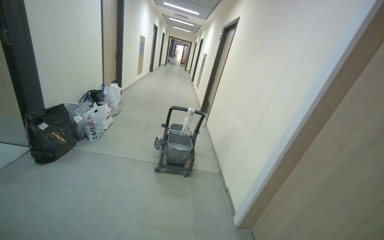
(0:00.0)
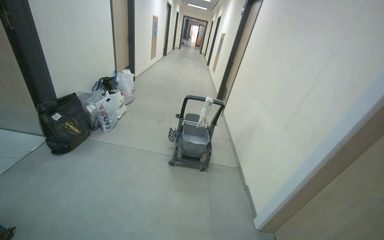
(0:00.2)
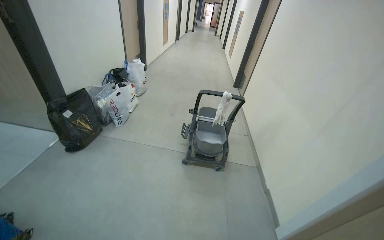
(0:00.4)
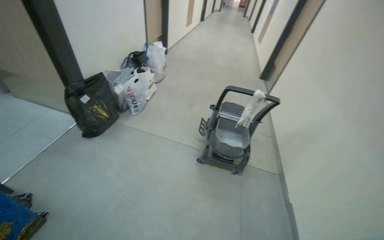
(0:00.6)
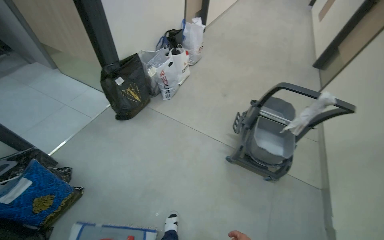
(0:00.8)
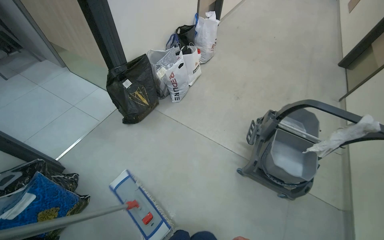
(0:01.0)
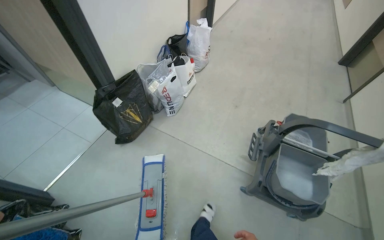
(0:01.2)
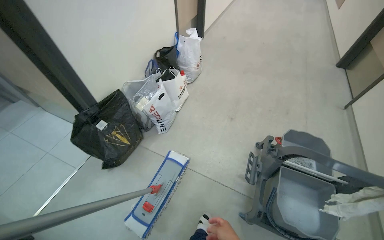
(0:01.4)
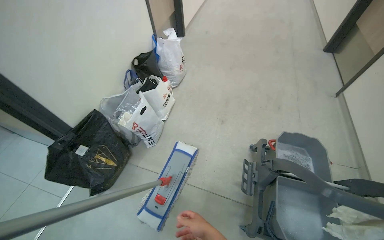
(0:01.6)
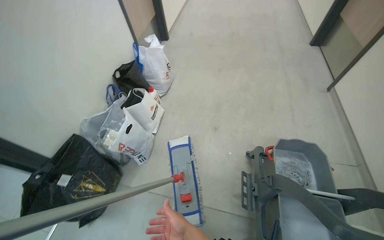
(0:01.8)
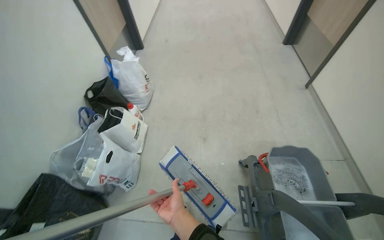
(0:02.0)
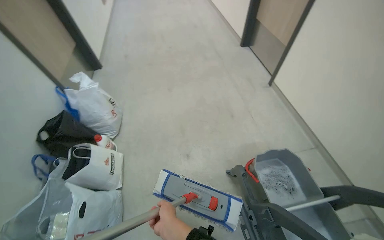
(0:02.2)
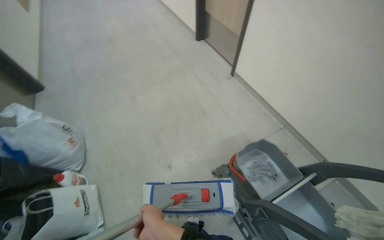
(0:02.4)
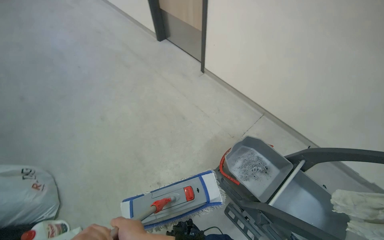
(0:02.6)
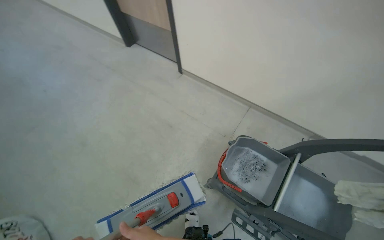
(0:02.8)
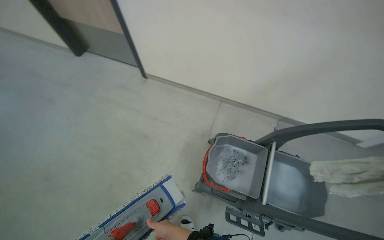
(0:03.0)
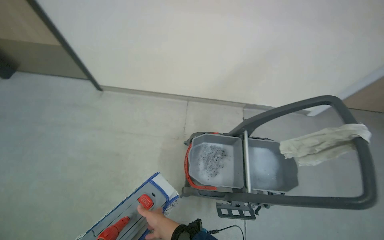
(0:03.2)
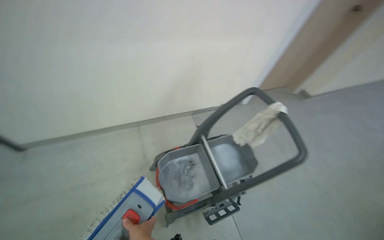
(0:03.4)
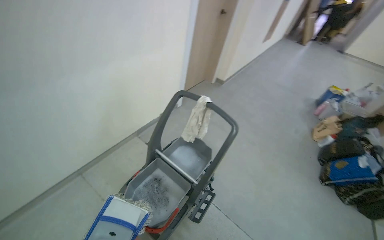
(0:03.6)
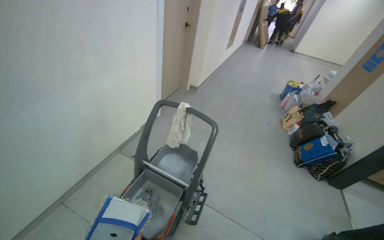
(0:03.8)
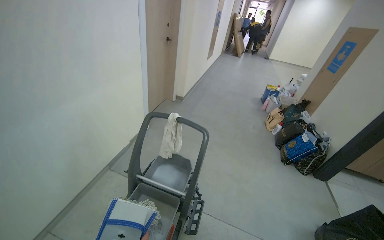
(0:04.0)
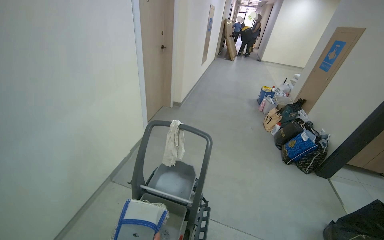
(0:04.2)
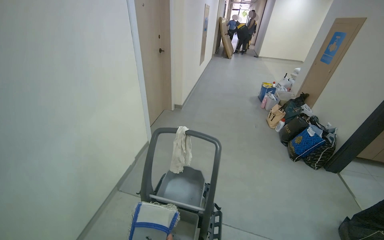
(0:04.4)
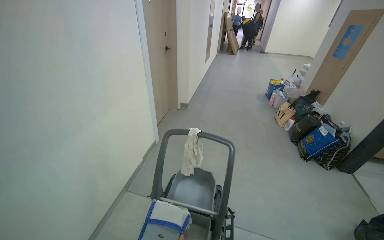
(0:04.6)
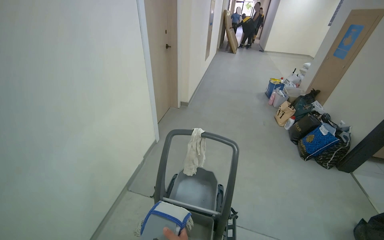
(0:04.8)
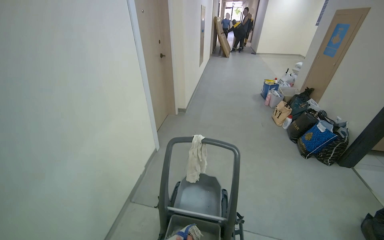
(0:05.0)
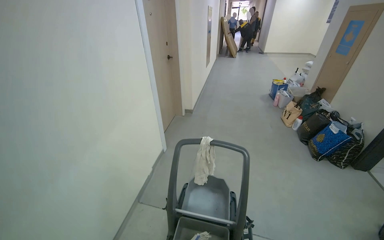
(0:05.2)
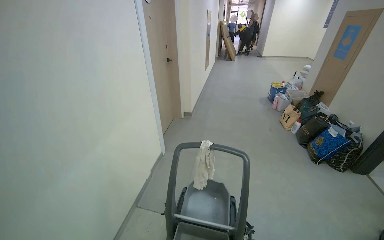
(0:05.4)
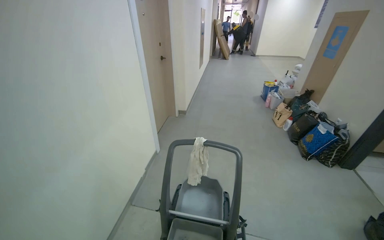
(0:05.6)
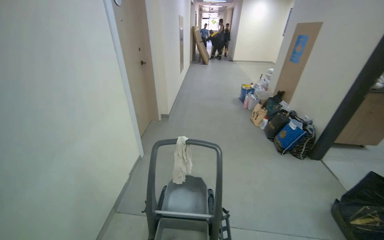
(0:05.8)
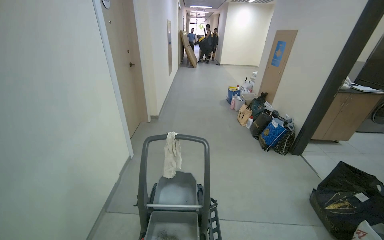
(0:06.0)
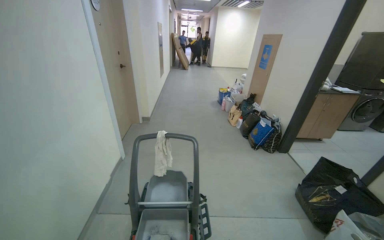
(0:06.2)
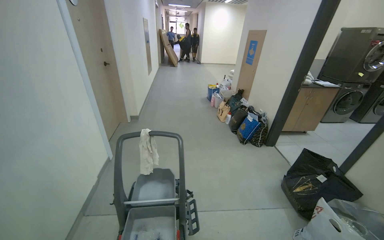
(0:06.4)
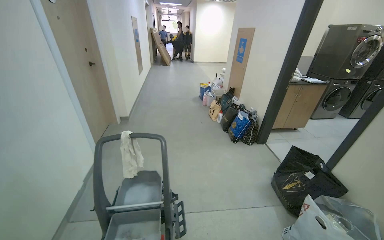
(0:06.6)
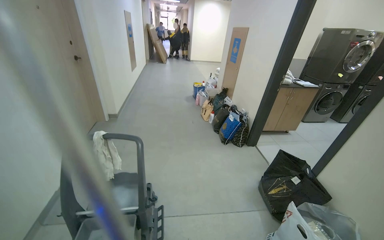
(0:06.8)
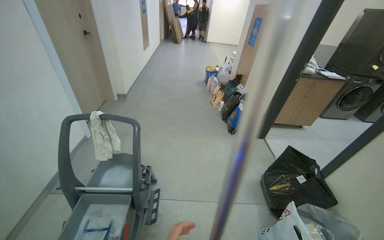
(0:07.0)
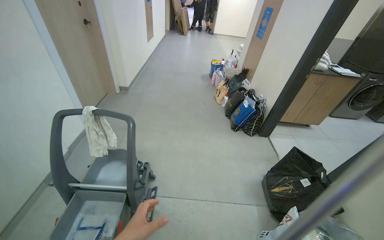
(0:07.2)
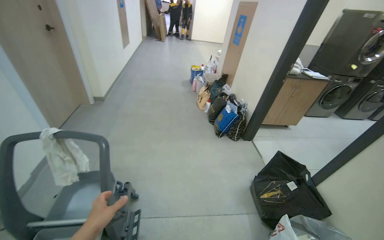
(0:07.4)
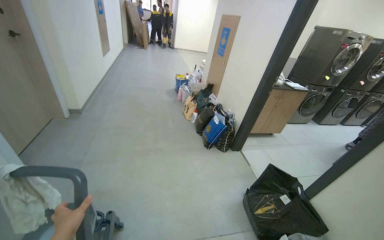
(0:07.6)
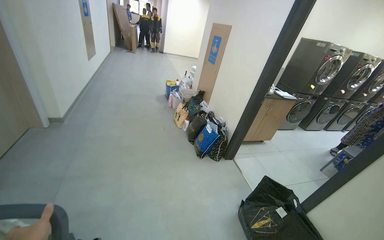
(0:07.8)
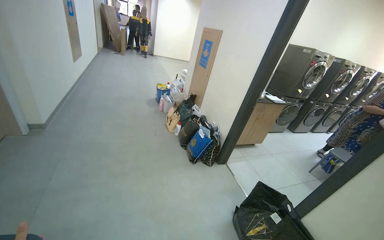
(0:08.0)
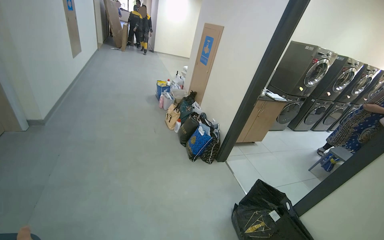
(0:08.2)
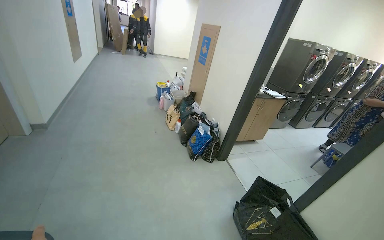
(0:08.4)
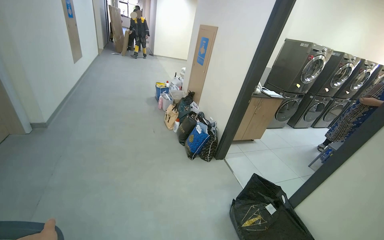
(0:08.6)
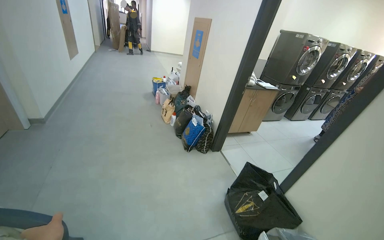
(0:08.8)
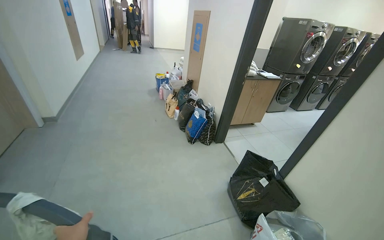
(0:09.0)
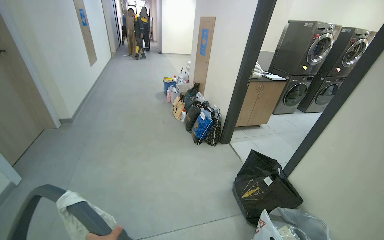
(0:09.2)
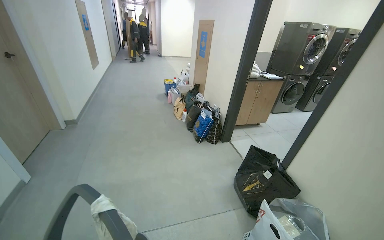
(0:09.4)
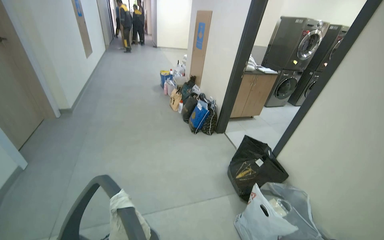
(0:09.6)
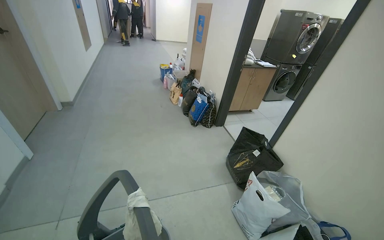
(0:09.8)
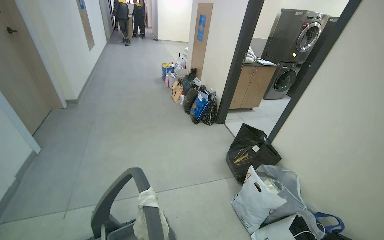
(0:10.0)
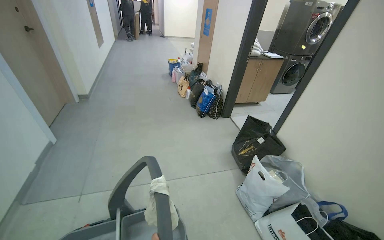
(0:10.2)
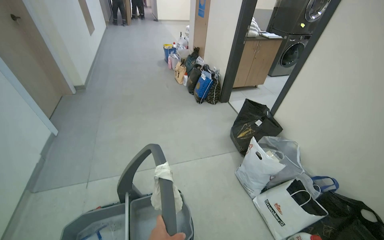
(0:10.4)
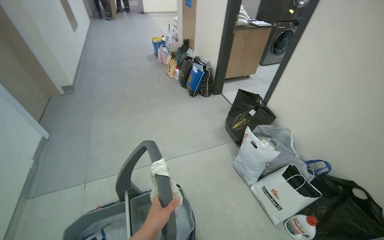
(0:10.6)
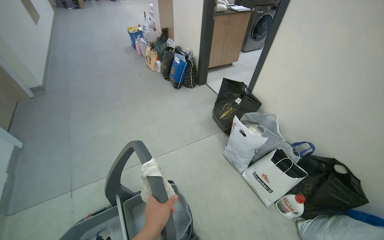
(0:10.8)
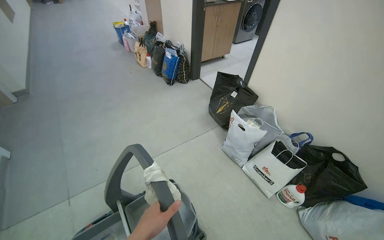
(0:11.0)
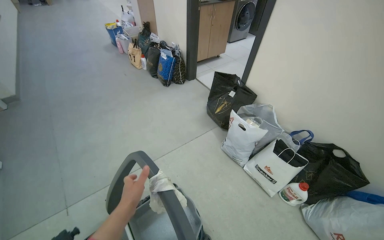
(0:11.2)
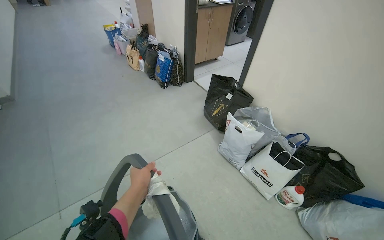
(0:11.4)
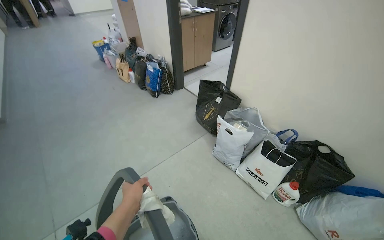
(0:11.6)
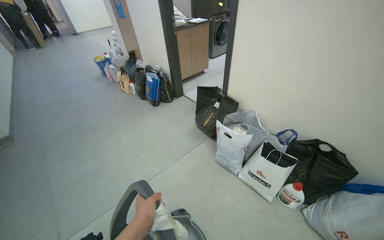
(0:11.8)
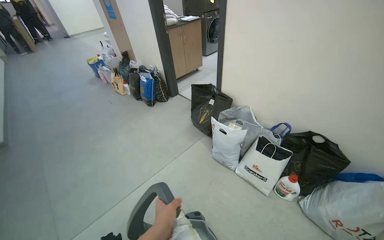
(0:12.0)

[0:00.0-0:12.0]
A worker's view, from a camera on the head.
Job: mopping floor.
The whole recording: Mopping hallway floor. The worker mops the hallway floor with a flat mop, periodically dipping and wringing it in a bucket.
0:00.0 to 0:01.6: The head travels roughly 1.5 m. The view swings some 30 degrees to the left. The view tips downward by approximately 25 degrees.
0:01.6 to 0:03.0: The camera is carried some 70 cm. The wearer looks roughly 85 degrees further to the right.
0:03.0 to 0:04.4: The wearer looks roughly 95 degrees further to the right. The view tips upward by roughly 20 degrees.
0:06.0 to 0:07.6: The wearer moves roughly 50 cm. The camera sweeps to the right, by some 15 degrees.
0:09.0 to 0:10.4: The camera is carried about 50 cm.
0:10.4 to 0:12.0: The wearer moves about 2 m. The wearer's head swings roughly 55 degrees to the right. The view tilts about 15 degrees upward.

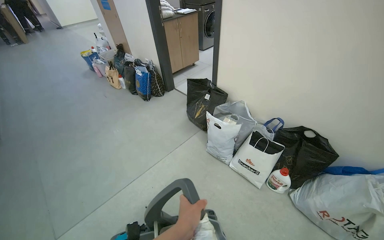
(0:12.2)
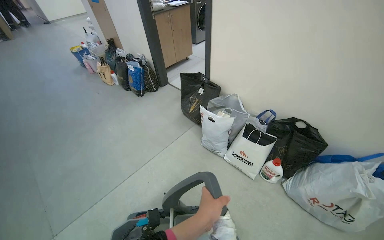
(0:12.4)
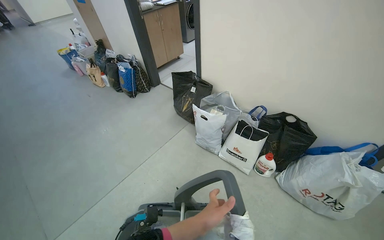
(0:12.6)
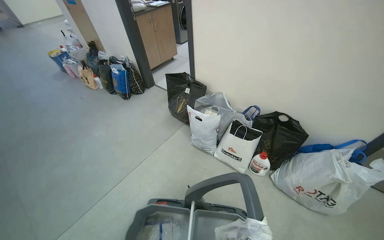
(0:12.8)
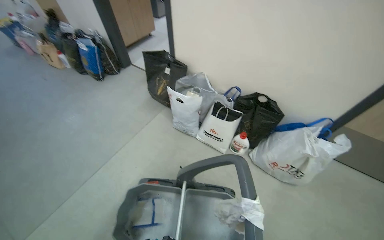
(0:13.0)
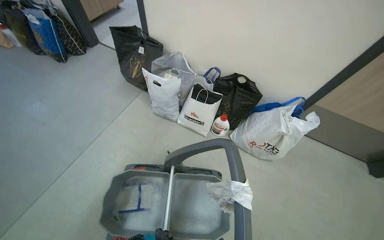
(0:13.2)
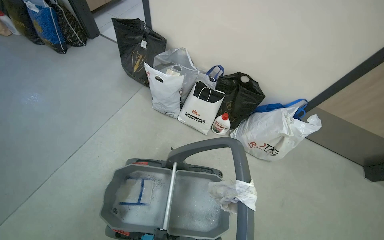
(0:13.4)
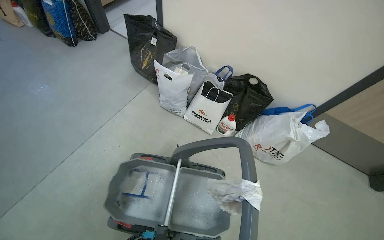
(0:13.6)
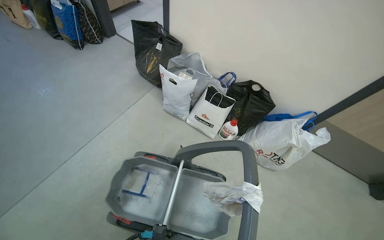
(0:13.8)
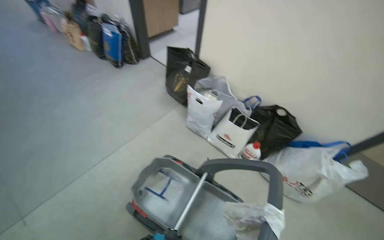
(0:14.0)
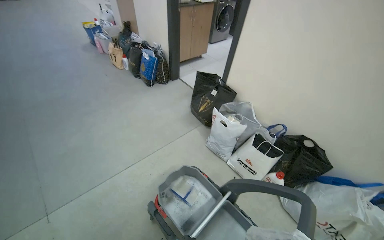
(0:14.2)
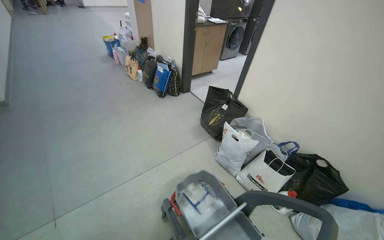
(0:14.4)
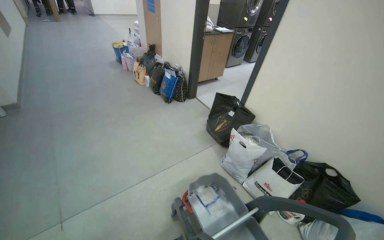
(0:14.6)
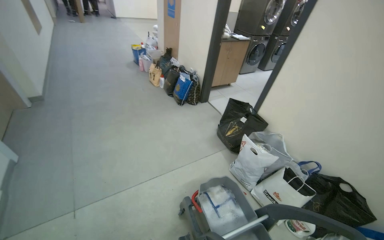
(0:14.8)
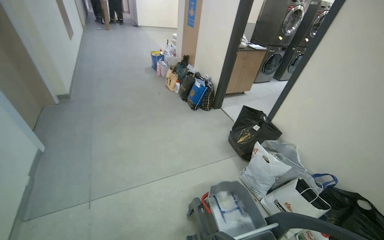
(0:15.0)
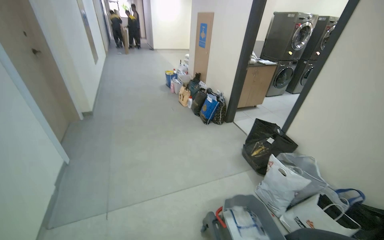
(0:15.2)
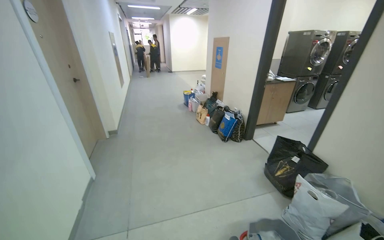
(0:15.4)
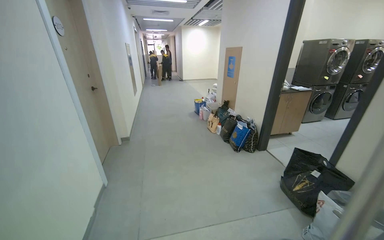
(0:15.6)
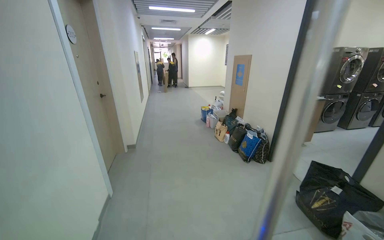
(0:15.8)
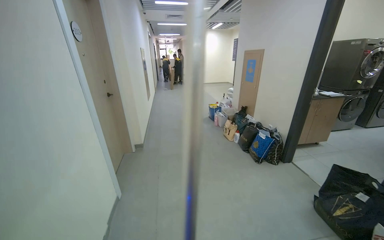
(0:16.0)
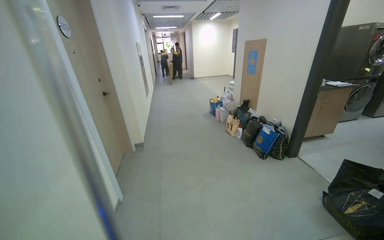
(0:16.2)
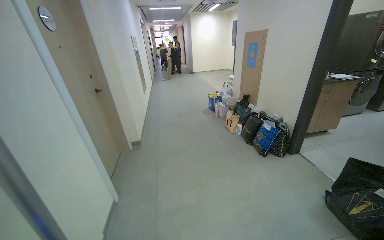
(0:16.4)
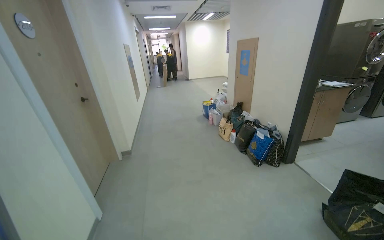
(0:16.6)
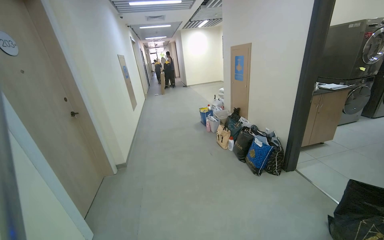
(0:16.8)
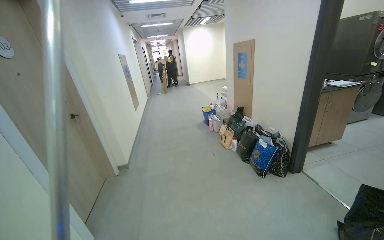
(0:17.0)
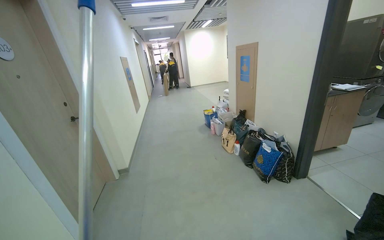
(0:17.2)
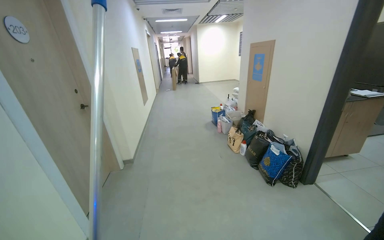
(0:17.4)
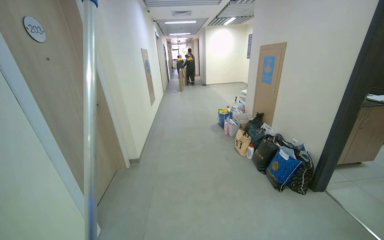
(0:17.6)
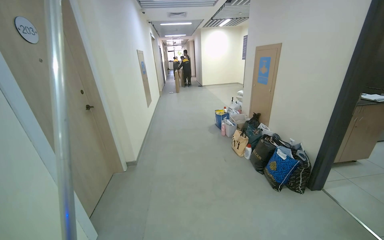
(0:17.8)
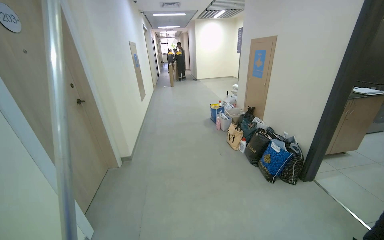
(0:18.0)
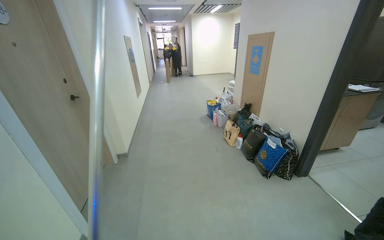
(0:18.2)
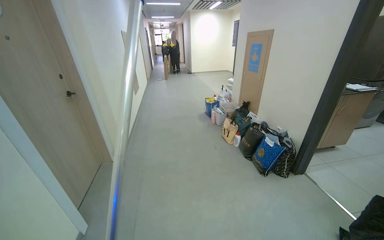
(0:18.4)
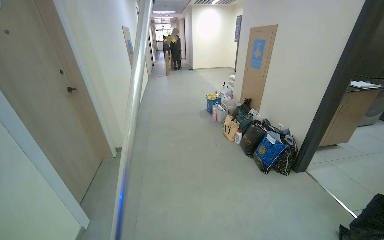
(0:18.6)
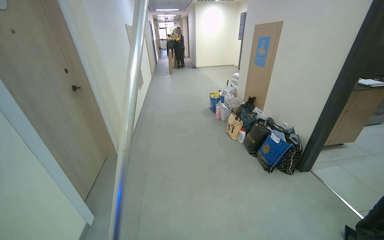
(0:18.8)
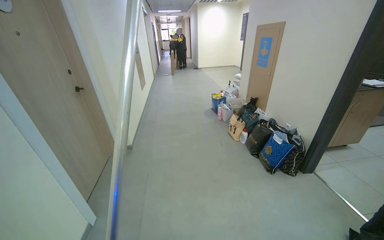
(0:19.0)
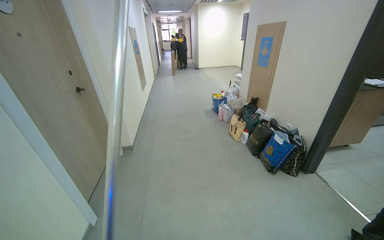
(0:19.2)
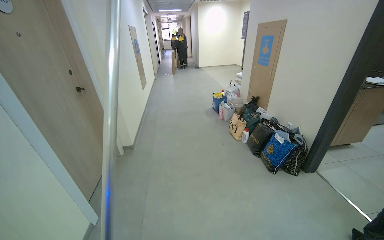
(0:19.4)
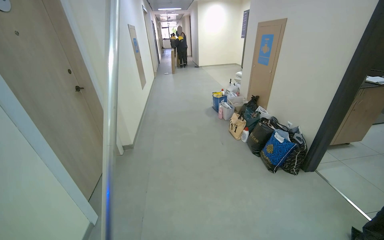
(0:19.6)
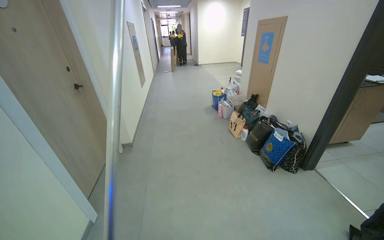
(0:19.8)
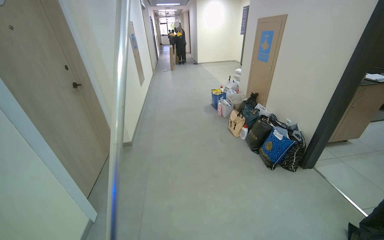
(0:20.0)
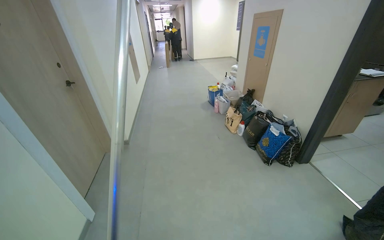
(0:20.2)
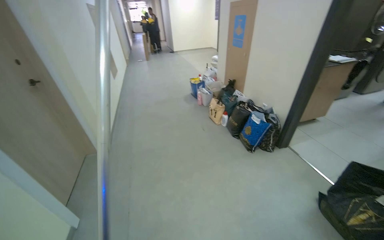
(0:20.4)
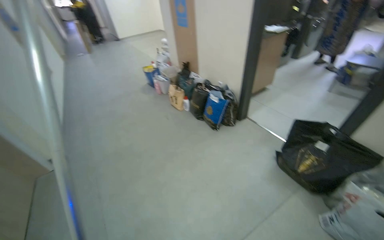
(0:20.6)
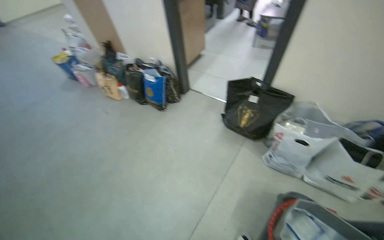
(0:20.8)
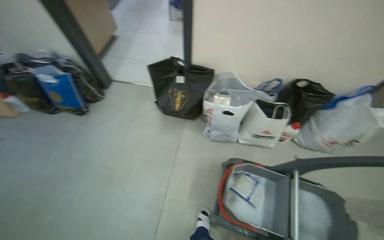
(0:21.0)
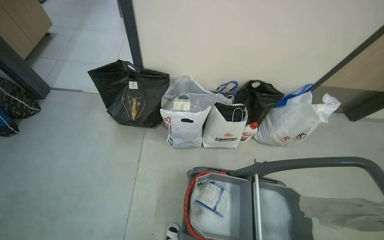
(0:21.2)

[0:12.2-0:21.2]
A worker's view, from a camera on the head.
Job: mopping floor.
The whole recording: Mopping hallway floor. The worker mops the hallway floor with a flat mop, periodically dipping and wringing it in a bucket.
0:12.2 to 0:13.8: The view pans to the right by some 20 degrees. The wearer looks about 15 degrees further downward.
0:13.8 to 0:15.2: The wearer looks some 35 degrees further to the left. The view tips upward by some 30 degrees.
0:15.2 to 0:16.6: The camera travels roughly 50 cm.
0:19.8 to 0:21.2: The head travels approximately 60 cm. The wearer looks roughly 85 degrees further to the right. The view tips downward by approximately 25 degrees.
